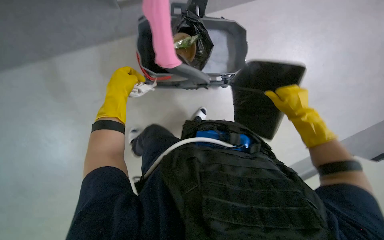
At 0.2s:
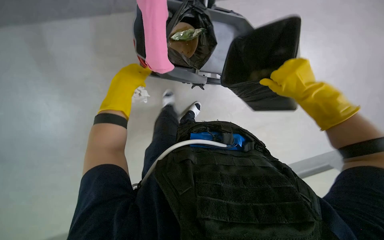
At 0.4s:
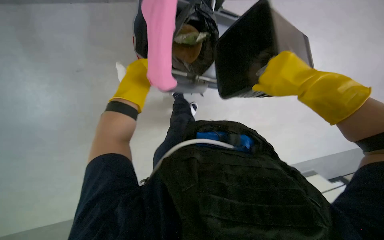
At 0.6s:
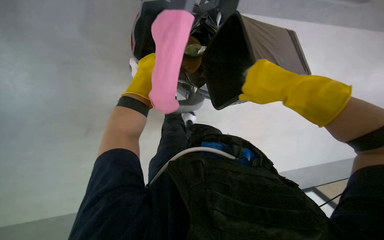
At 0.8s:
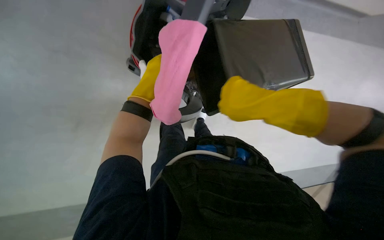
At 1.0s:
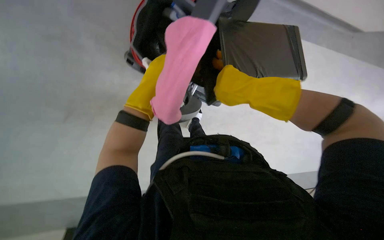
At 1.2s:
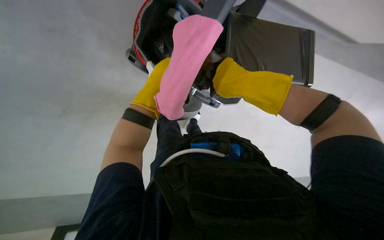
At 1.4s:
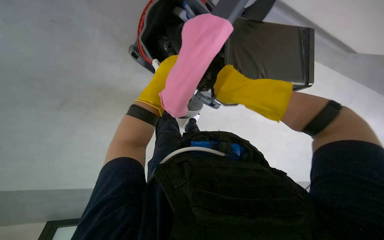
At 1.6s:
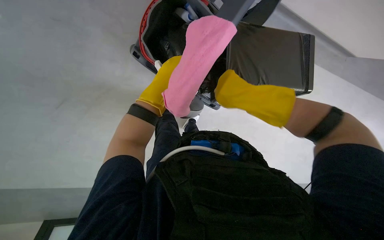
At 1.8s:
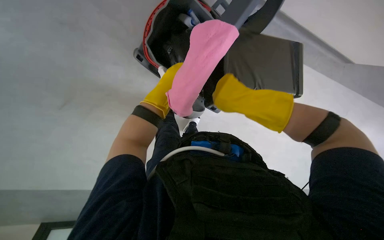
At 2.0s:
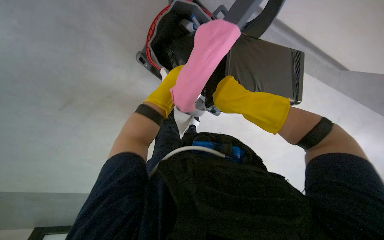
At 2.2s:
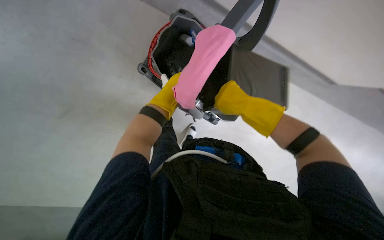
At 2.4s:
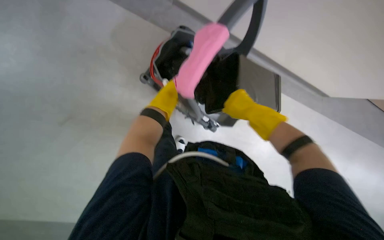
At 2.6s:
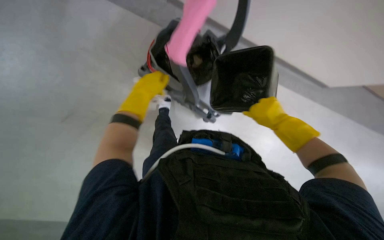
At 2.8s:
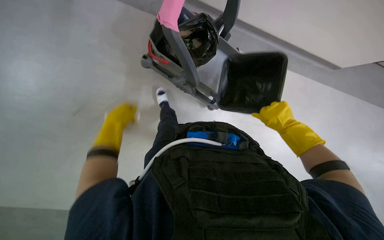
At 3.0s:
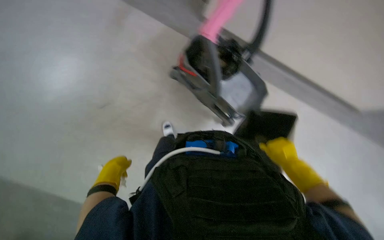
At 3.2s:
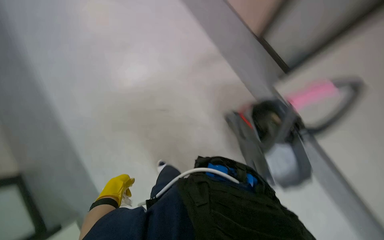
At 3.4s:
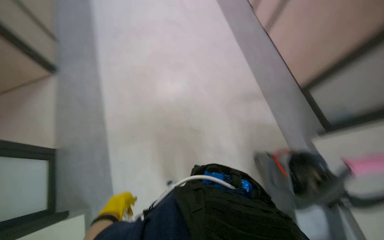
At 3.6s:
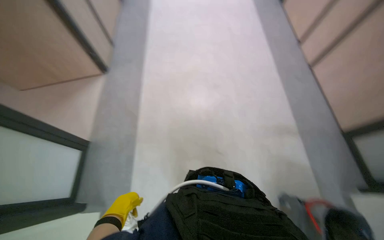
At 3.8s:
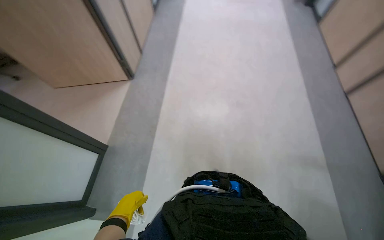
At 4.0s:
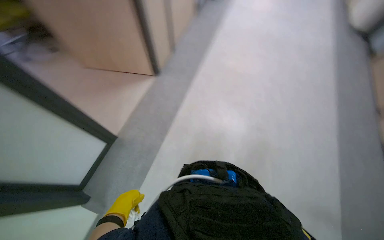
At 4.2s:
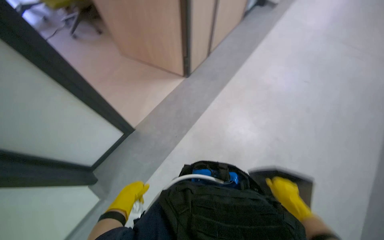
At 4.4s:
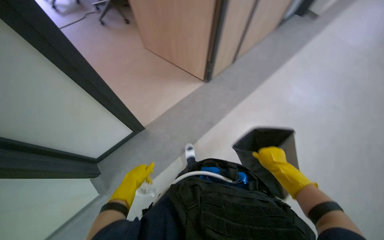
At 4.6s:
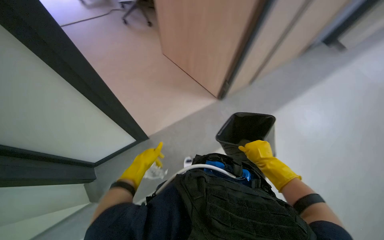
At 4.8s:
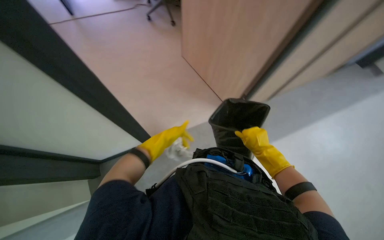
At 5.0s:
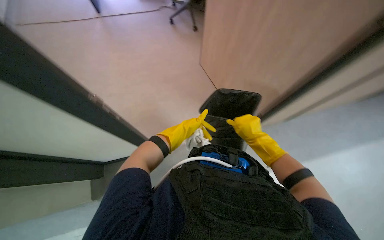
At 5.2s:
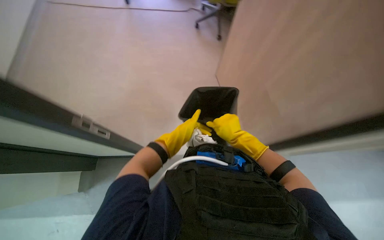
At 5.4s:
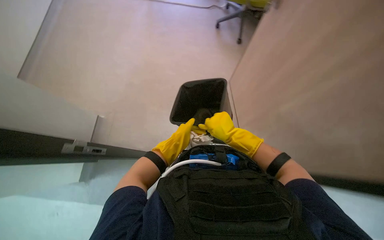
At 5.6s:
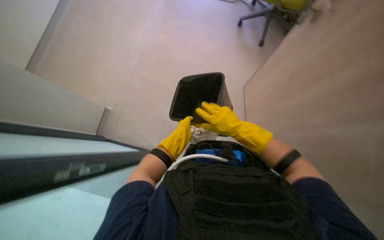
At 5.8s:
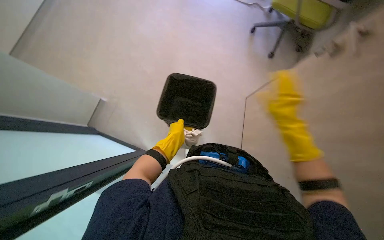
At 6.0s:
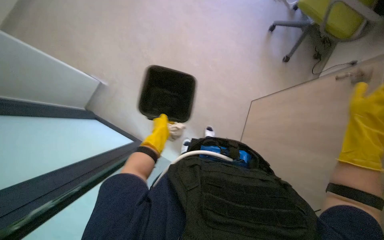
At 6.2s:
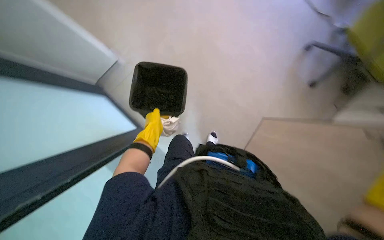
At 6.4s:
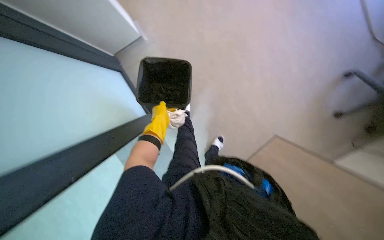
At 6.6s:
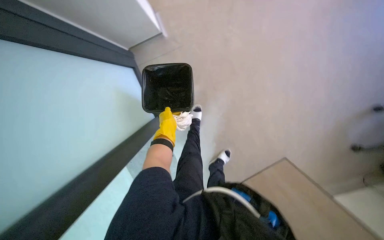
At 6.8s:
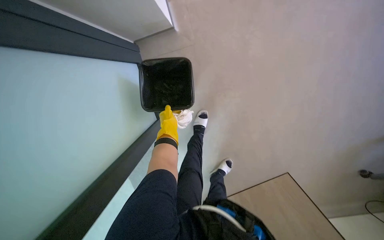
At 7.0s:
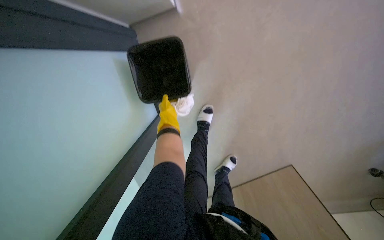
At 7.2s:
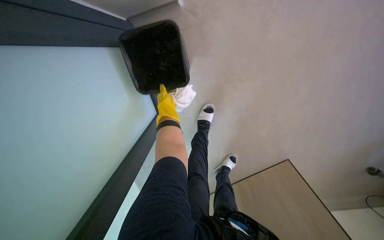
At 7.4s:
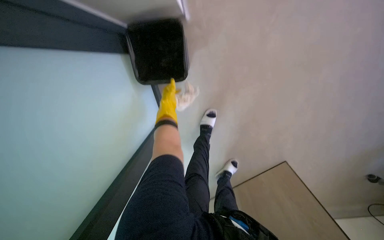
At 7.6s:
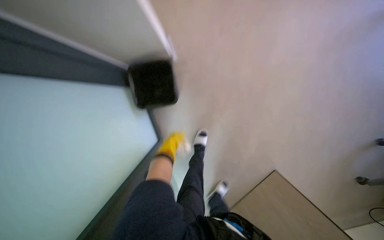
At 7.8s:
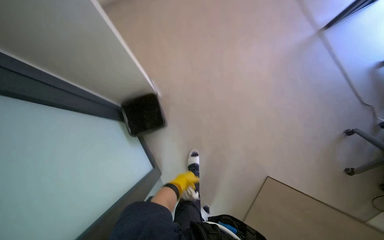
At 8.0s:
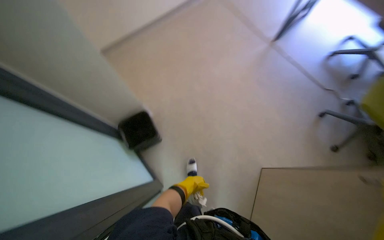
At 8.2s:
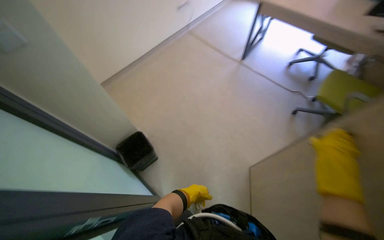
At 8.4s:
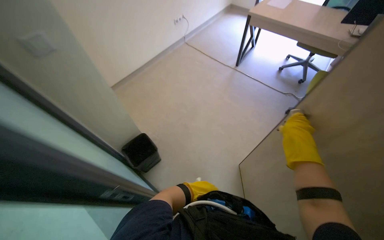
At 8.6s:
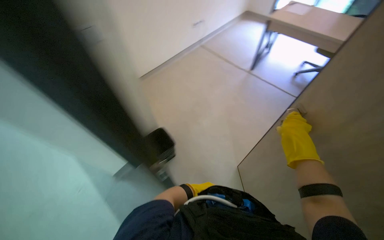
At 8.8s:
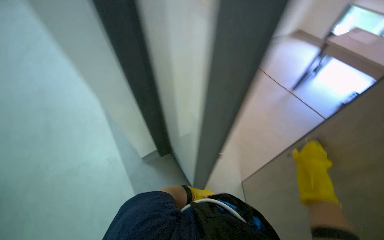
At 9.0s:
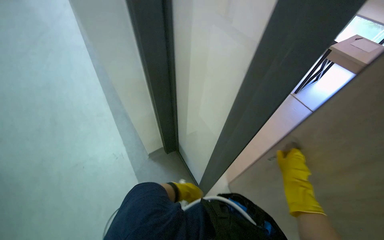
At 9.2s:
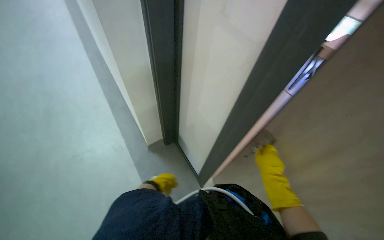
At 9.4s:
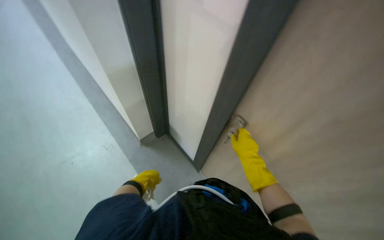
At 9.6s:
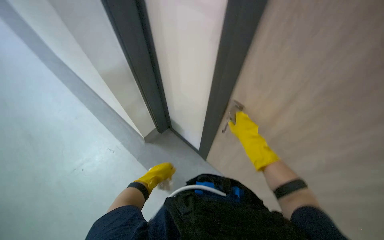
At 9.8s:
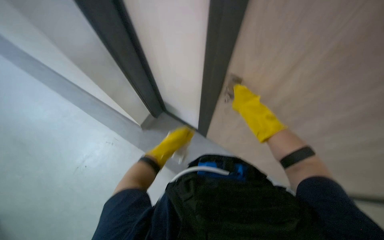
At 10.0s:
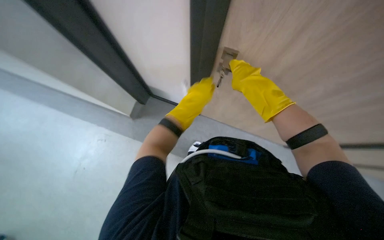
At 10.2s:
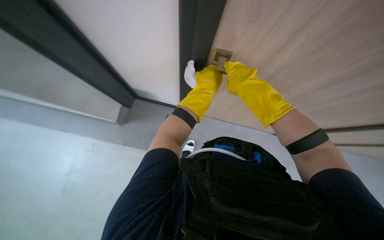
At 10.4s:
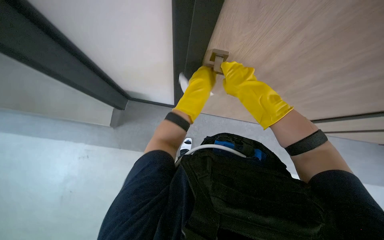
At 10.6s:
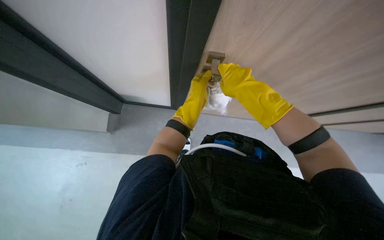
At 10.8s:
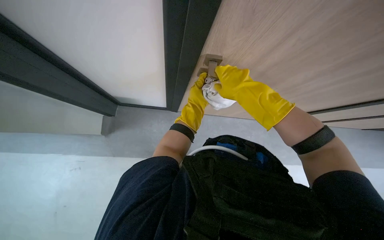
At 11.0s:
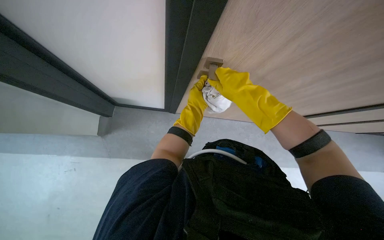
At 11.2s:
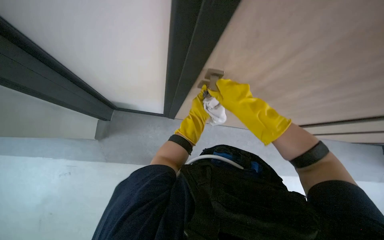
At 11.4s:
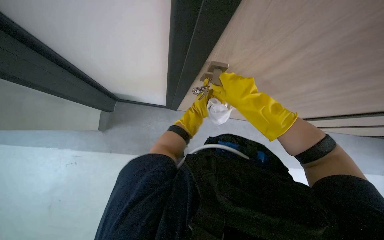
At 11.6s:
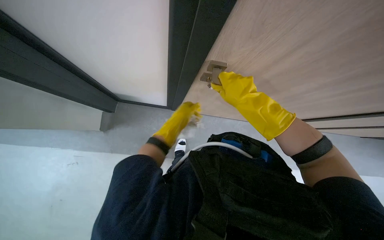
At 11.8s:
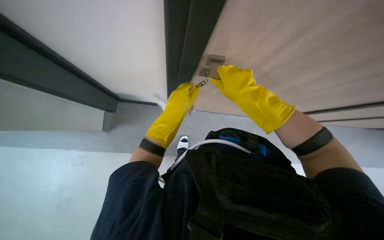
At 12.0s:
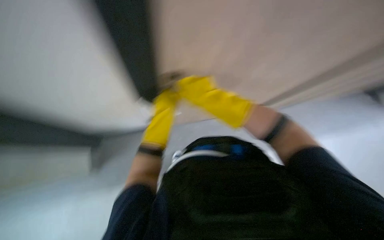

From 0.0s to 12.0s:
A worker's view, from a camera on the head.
Job: wiping surfaces.
The whole recording: Wiping office desk surface. The worker wipes the office desk surface, moving a keyboard, mouse, and bottle.
From 0.0s to 1.6s: The right hand shifts approximately 15 cm to the left and up the picture; the left hand swings nearer and farther, roughly 15 cm each way, with 2 reversals.
From 1.6s to 3.0s: The right hand moves down the picture and to the right, about 20 cm; the left hand shifts some 30 cm down the picture and to the left.
From 3.0s to 4.4s: The wearer looks approximately 25 degrees further to the left. The left hand heads down the picture, covering some 10 cm.
From 4.4s to 6.0s: The left hand moves up the picture, farther from the camera and to the right, roughly 25 cm.
From 6.0s to 7.6s: The view tips upward by roughly 15 degrees.
From 7.6s to 9.0s: The camera travels about 80 cm. The camera pitches upward, by about 40 degrees.
From 9.0s to 10.4s: The wearer looks some 45 degrees further to the right. The wearer looks approximately 35 degrees further downward.

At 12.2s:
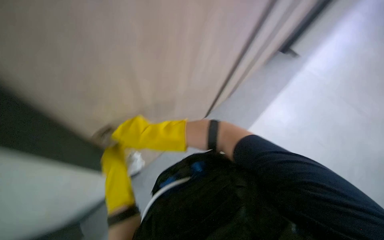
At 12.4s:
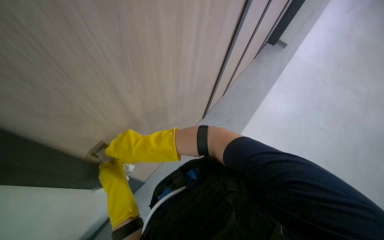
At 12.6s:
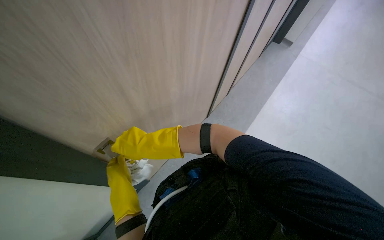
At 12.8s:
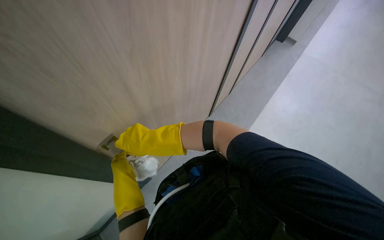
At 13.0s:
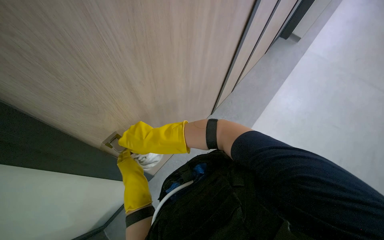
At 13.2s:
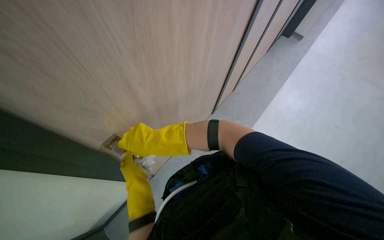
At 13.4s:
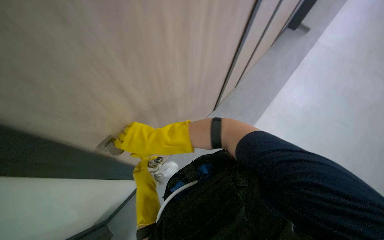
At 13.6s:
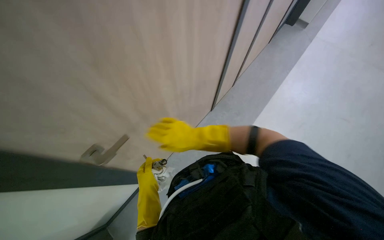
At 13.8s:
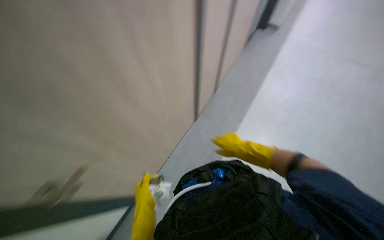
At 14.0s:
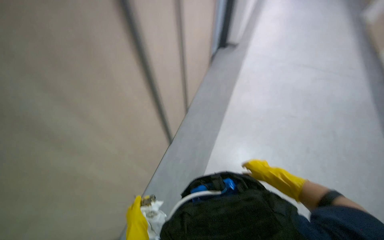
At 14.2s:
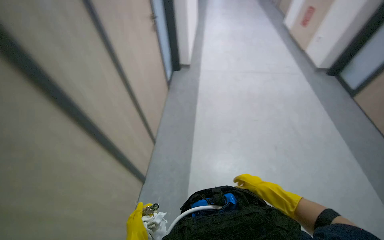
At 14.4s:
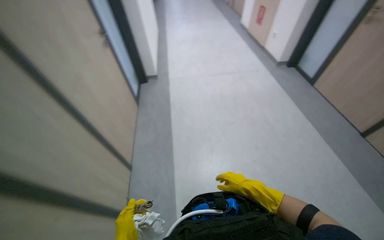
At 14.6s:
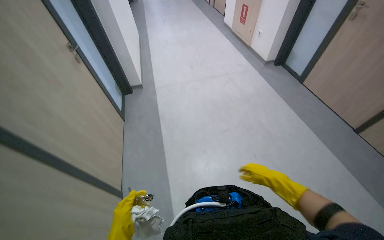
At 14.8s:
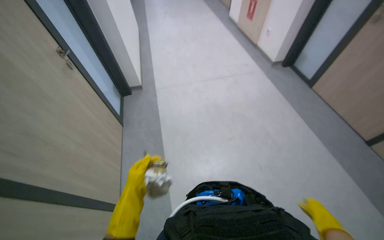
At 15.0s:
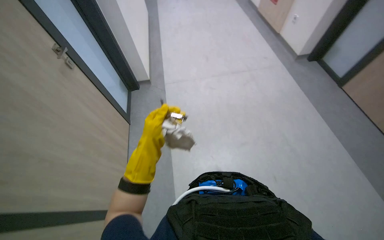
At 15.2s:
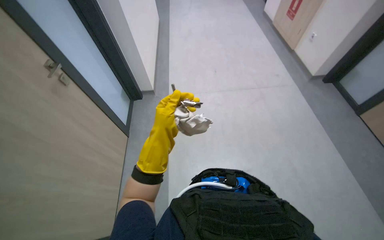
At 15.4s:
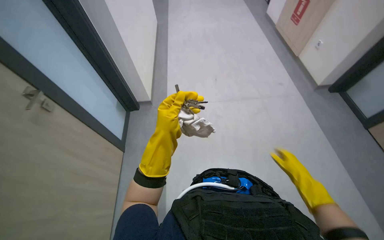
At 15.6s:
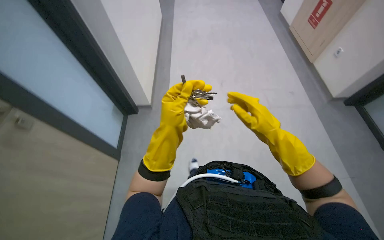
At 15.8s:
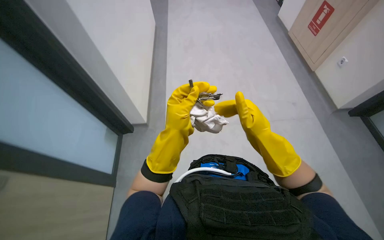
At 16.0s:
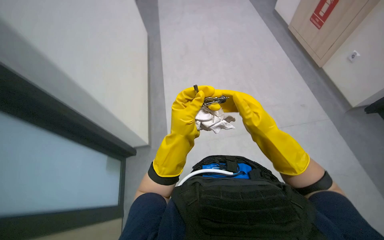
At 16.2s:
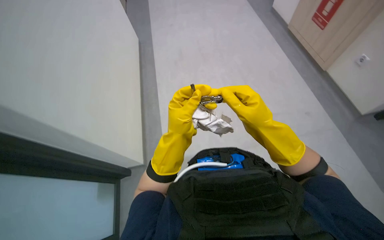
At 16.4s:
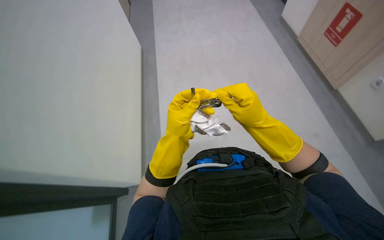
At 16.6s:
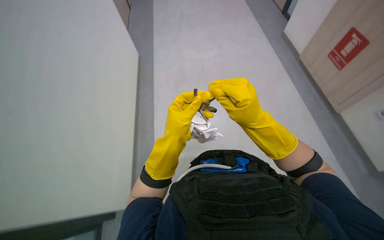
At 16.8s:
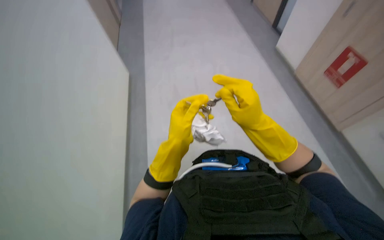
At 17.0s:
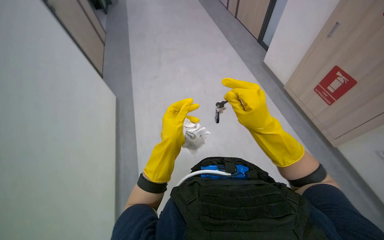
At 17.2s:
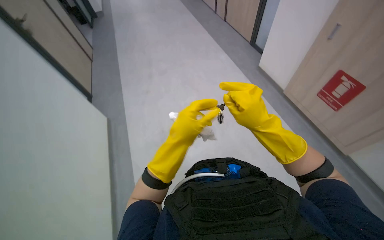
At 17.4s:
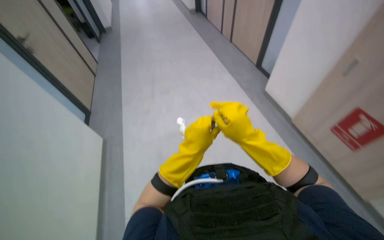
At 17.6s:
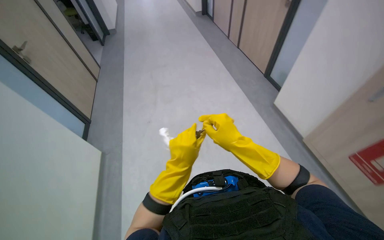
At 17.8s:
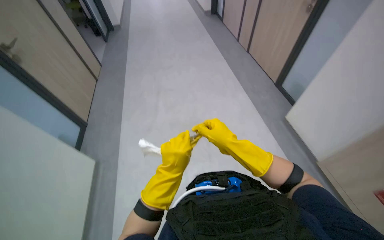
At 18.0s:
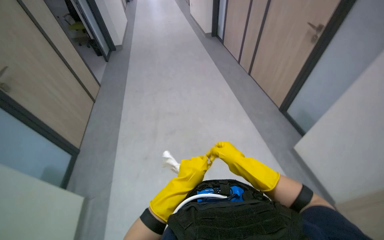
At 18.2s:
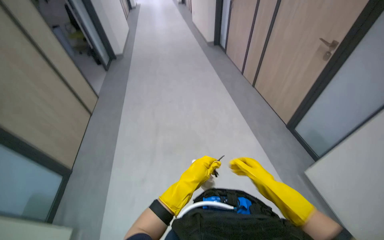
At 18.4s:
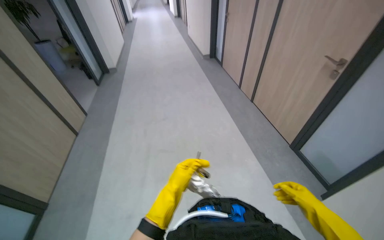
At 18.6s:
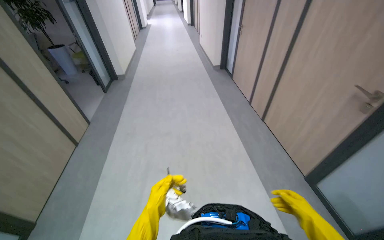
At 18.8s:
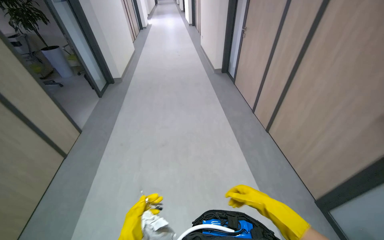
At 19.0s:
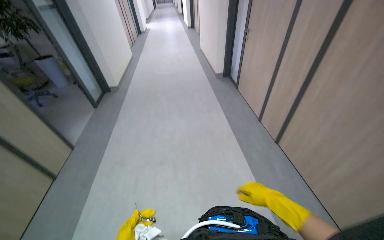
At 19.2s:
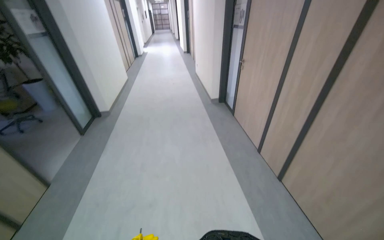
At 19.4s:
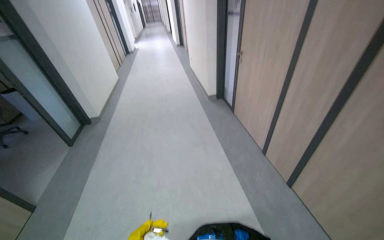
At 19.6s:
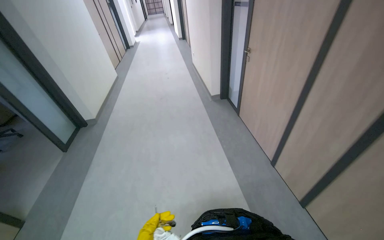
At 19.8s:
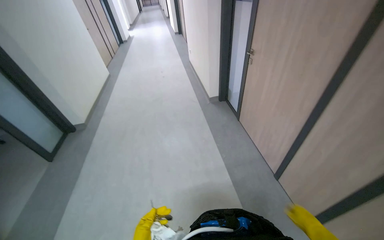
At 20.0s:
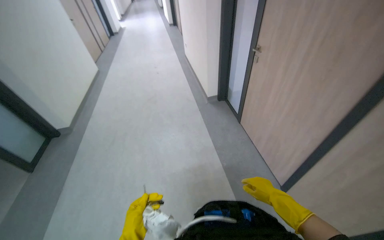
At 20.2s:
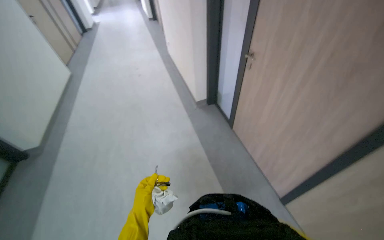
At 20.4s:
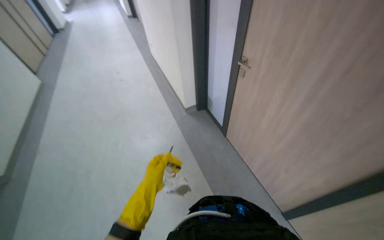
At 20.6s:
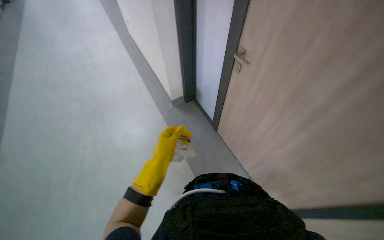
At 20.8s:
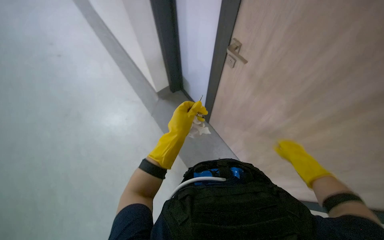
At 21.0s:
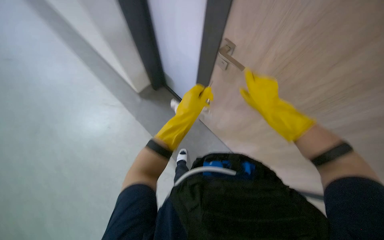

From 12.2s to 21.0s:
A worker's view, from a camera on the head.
Job: wiping surfaces.
The whole recording: Wiping office desk surface. The worker wipes the office desk surface, moving a keyboard, mouse, and bottle.
From 12.2s to 13.6s: The right hand shifts some 15 cm to the right and farther from the camera.
From 13.6s to 15.2s: The head travels some 70 cm.
From 16.6s to 18.0s: The camera is carried approximately 1 m. The camera pitches upward, by some 20 degrees.
From 18.0s to 19.6s: The head travels approximately 2 m.
From 19.6s to 21.0s: The camera is carried roughly 1 m. The view pans to the right by about 20 degrees. The wearer looks approximately 15 degrees further downward.
